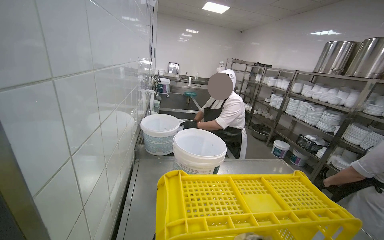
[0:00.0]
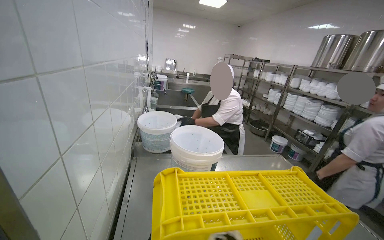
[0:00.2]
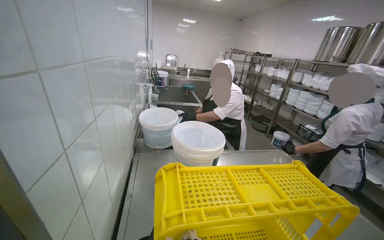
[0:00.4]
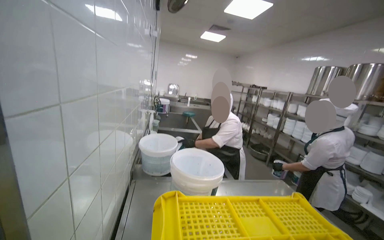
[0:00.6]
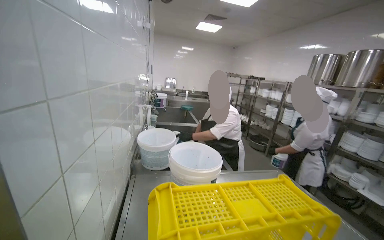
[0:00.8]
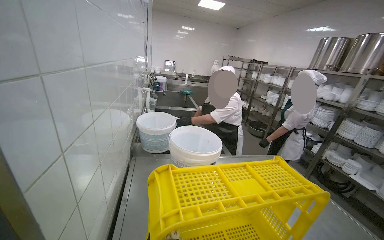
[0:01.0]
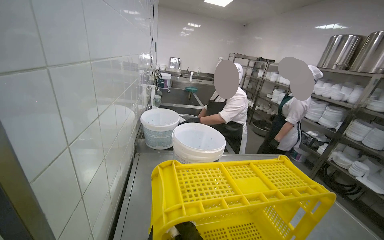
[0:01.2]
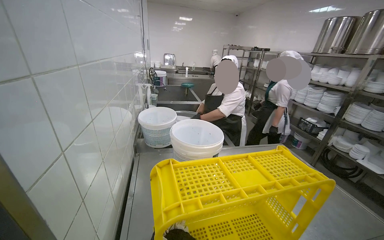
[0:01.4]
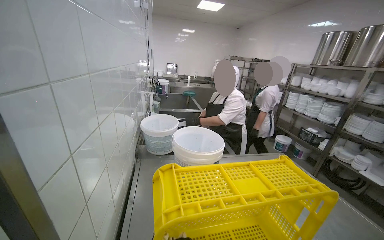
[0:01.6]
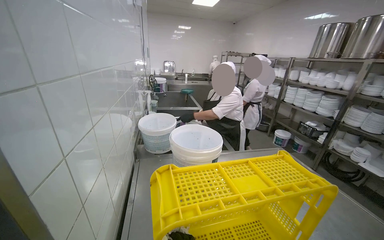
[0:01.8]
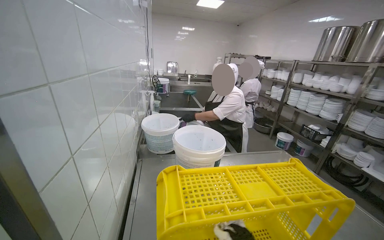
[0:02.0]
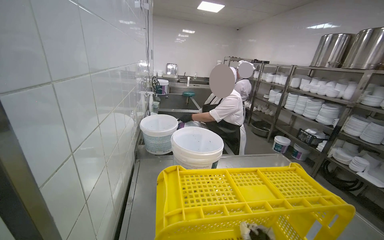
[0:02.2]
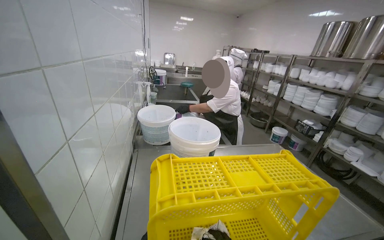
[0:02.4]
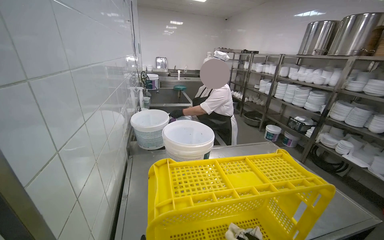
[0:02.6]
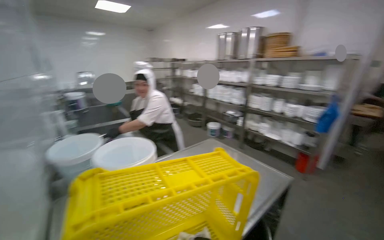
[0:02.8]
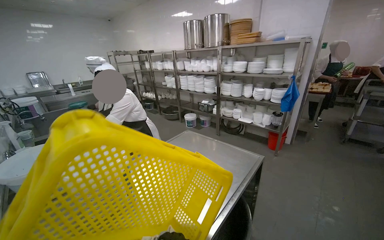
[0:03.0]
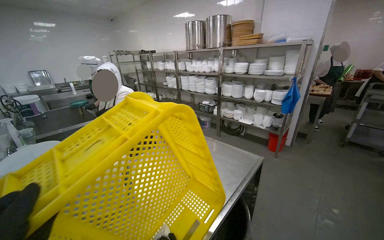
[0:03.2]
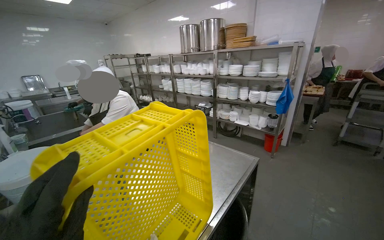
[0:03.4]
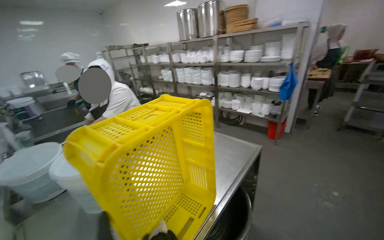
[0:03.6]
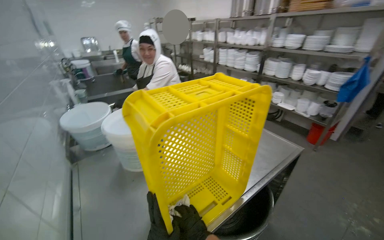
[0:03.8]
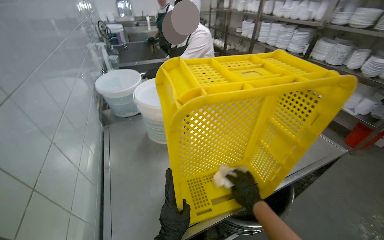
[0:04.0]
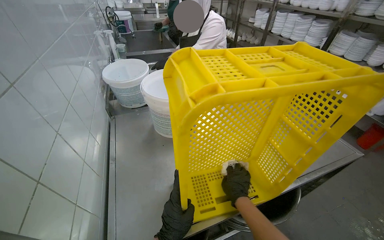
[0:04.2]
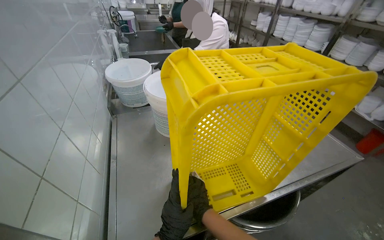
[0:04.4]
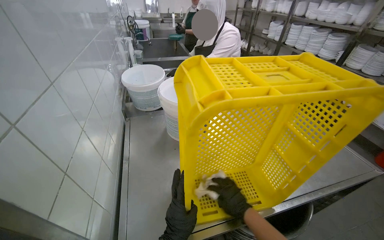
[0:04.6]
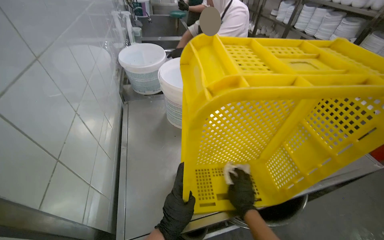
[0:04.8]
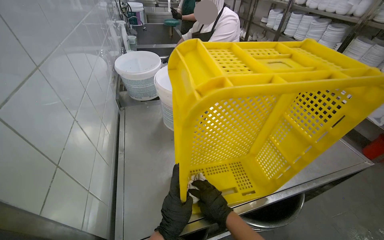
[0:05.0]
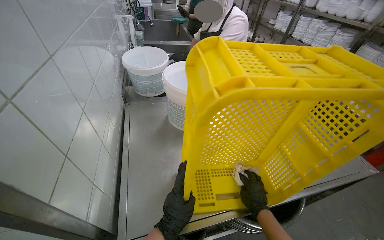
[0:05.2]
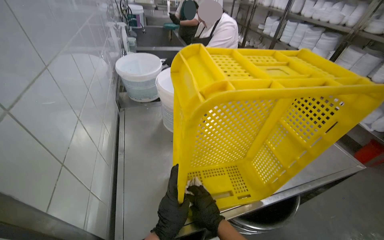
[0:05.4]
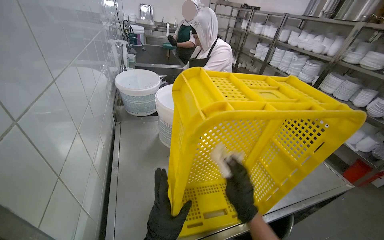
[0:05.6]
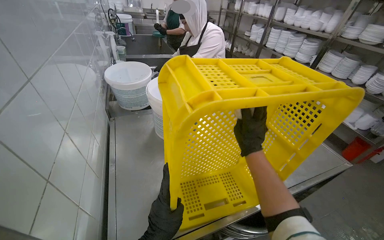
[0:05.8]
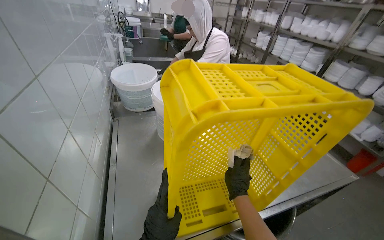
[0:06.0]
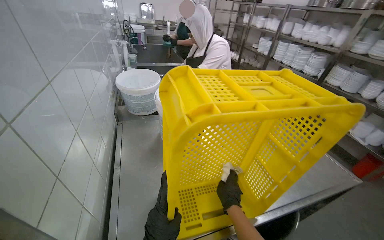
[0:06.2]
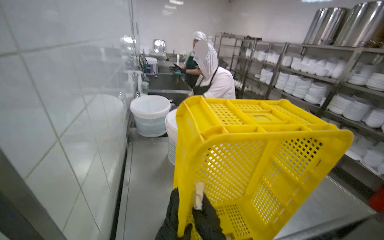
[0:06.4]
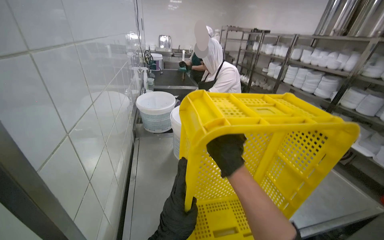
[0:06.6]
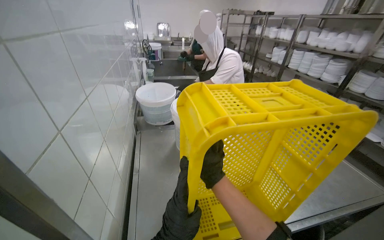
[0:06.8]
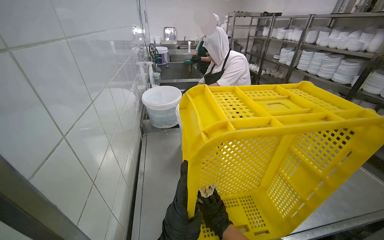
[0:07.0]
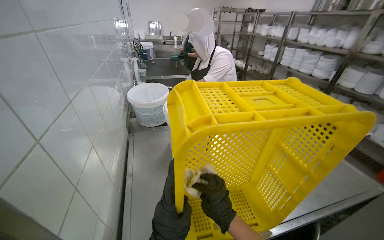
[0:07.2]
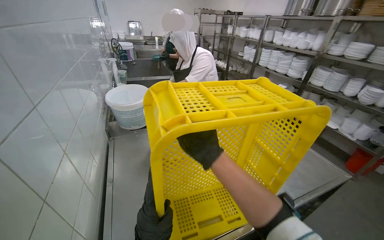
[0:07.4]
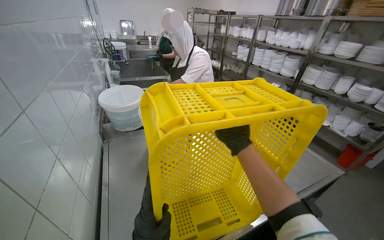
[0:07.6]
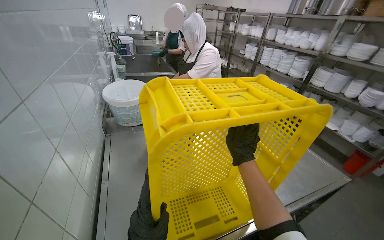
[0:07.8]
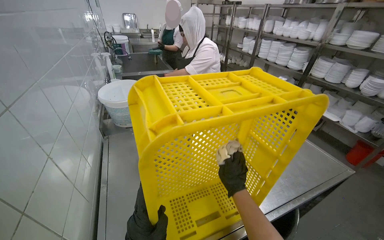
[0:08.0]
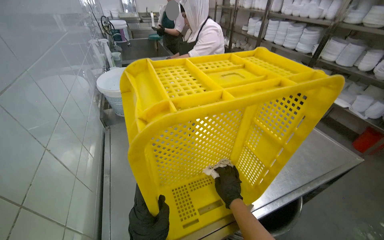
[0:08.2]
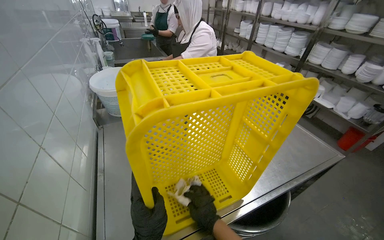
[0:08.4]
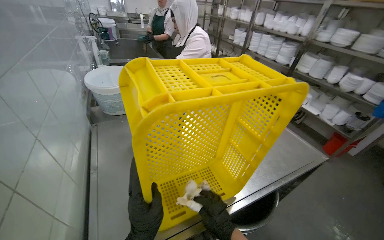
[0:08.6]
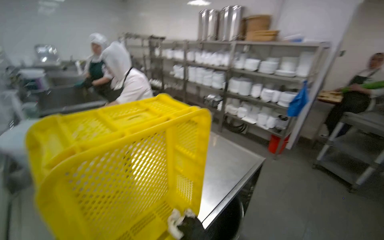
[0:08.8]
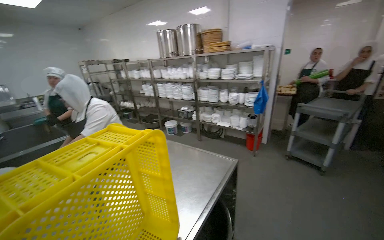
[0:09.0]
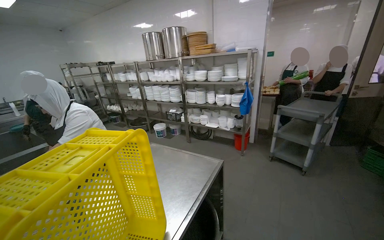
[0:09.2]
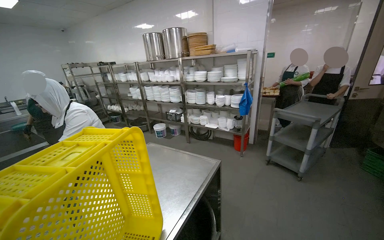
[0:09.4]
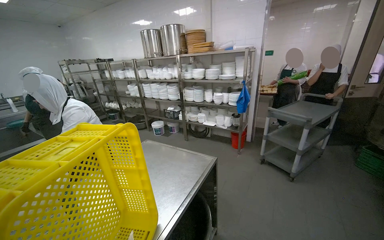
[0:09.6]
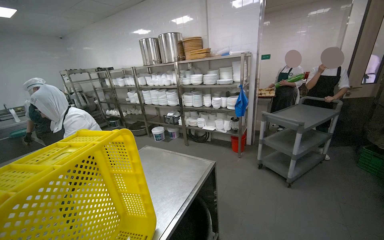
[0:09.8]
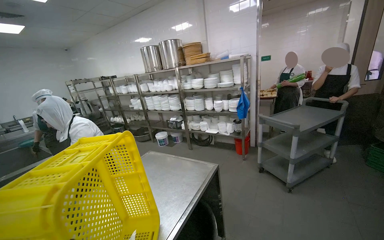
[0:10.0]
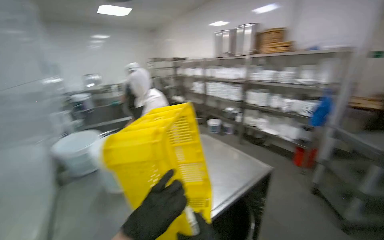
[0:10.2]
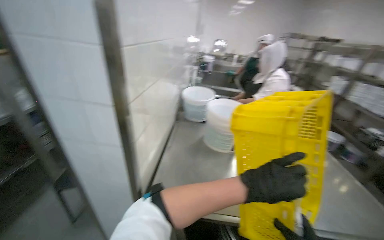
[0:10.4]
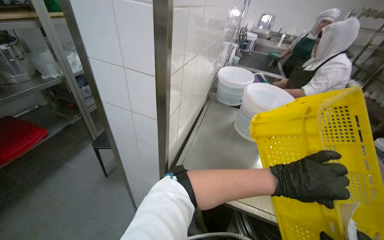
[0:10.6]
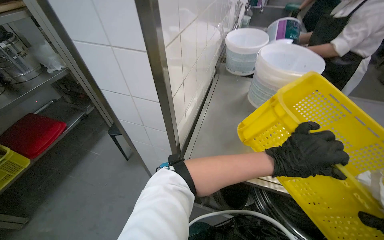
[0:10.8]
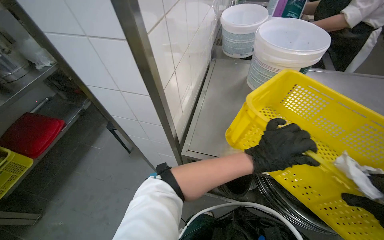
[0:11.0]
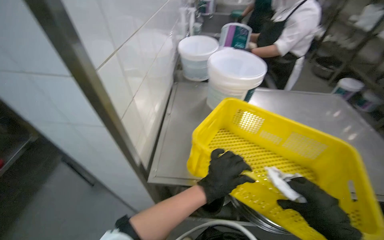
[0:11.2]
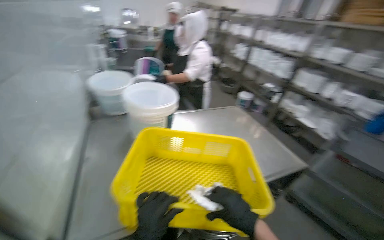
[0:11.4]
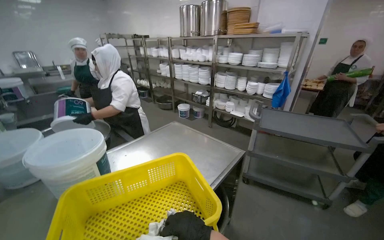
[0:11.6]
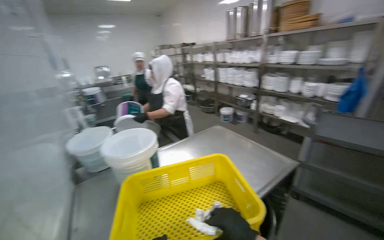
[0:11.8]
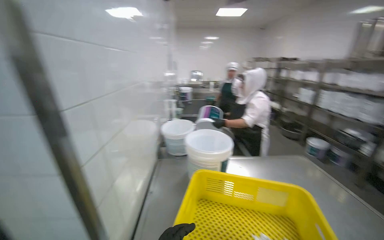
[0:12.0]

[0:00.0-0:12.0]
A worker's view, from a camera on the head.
Job: wiping surfaces.
The whole recording: Wiping yellow crate. The worker wipes a yellow plastic crate with a white cloth.
0:01.6 to 0:03.0: The head rotates about 40 degrees to the right.
0:03.0 to 0:04.4: The head turns to the left by about 30 degrees. The wearer looks some 20 degrees further downward.
0:04.4 to 0:06.0: The right hand heads to the right, covering roughly 10 cm, and moves about 20 cm up the picture and comes back.
0:06.0 to 0:07.6: The right hand goes up and down the picture, some 25 cm each way, reversing 2 times.
0:07.6 to 0:09.0: The wearer's head swings some 35 degrees to the right.
0:09.0 to 0:10.4: The head rotates roughly 65 degrees to the left.

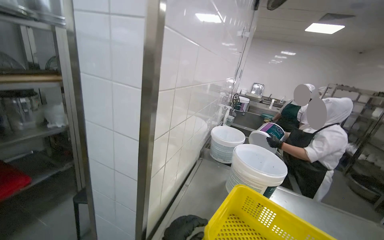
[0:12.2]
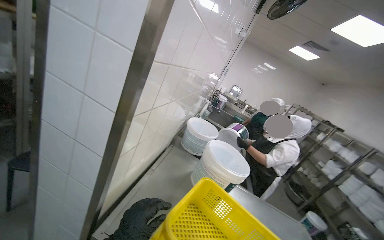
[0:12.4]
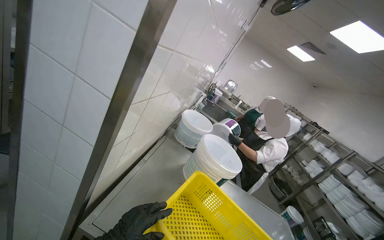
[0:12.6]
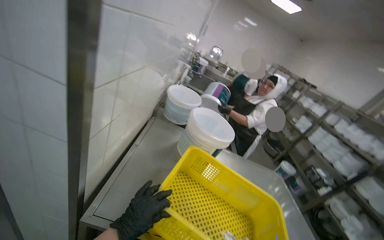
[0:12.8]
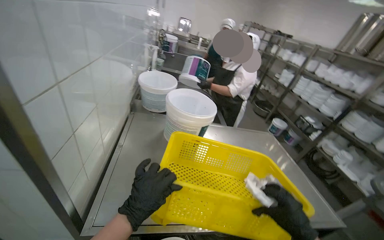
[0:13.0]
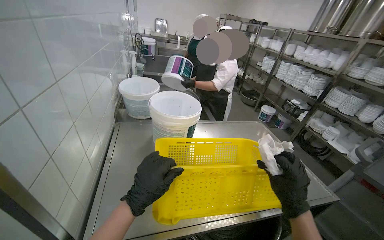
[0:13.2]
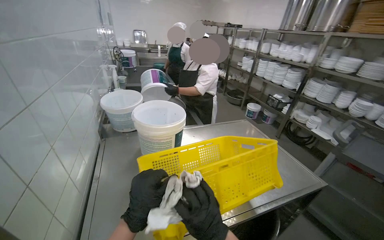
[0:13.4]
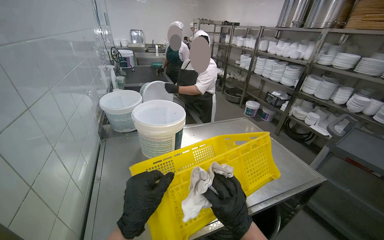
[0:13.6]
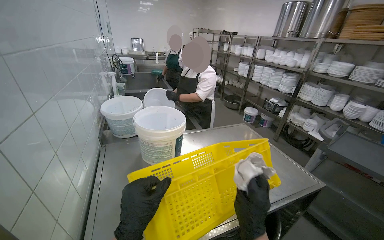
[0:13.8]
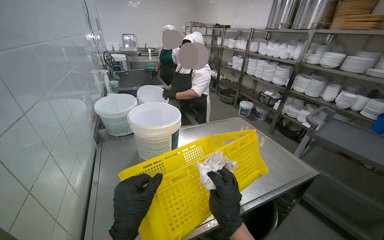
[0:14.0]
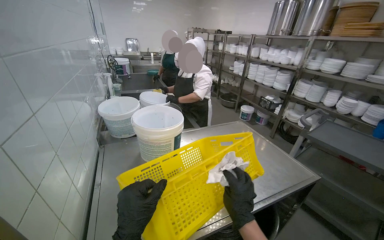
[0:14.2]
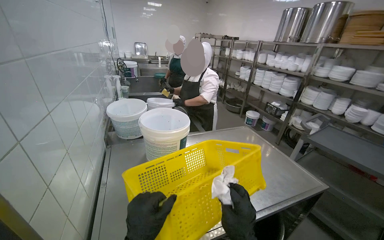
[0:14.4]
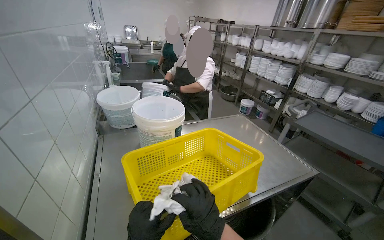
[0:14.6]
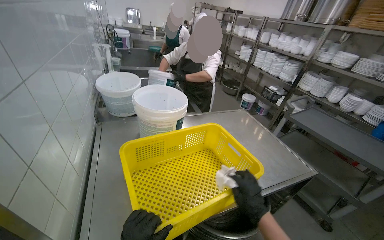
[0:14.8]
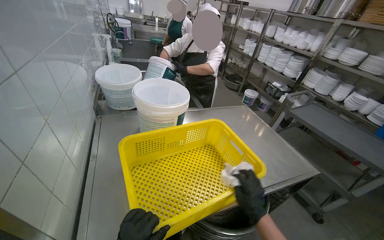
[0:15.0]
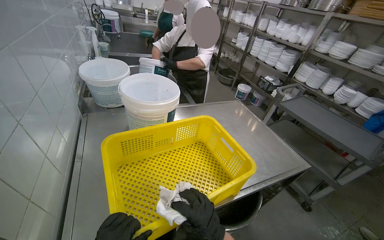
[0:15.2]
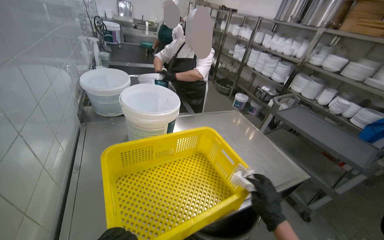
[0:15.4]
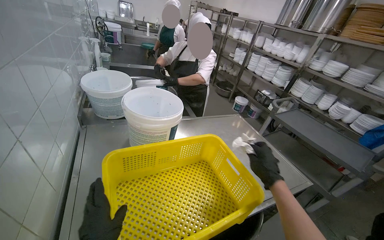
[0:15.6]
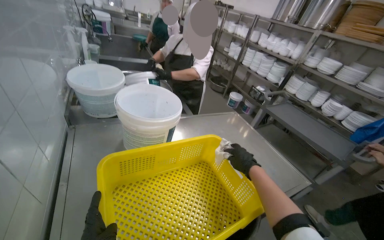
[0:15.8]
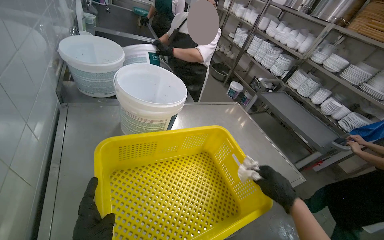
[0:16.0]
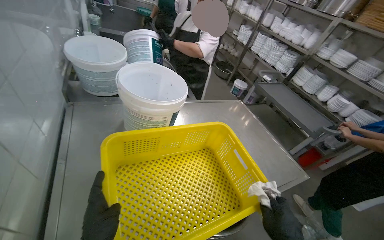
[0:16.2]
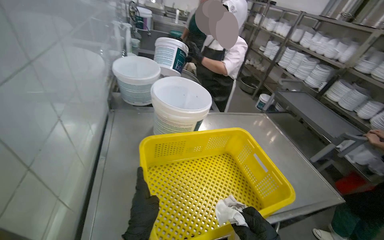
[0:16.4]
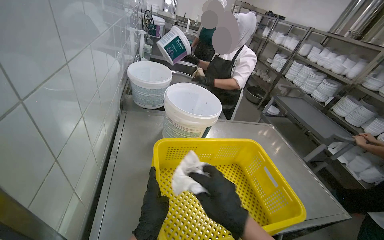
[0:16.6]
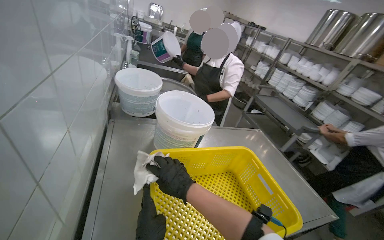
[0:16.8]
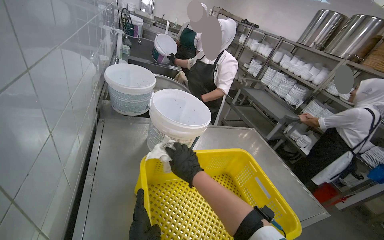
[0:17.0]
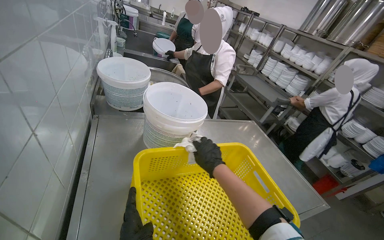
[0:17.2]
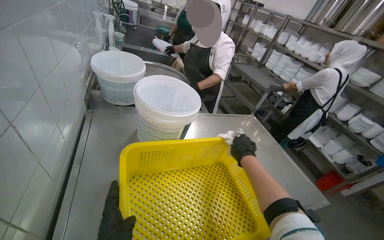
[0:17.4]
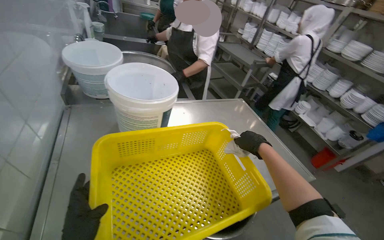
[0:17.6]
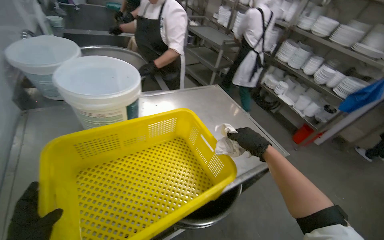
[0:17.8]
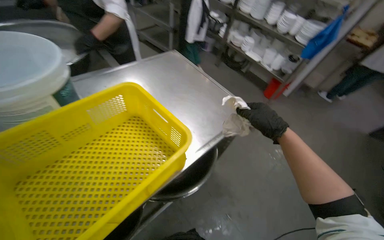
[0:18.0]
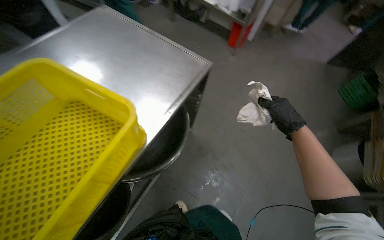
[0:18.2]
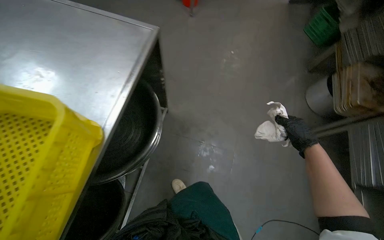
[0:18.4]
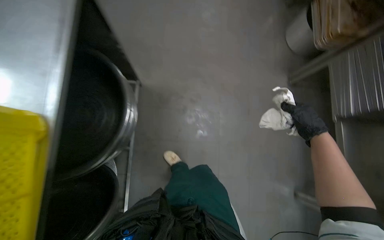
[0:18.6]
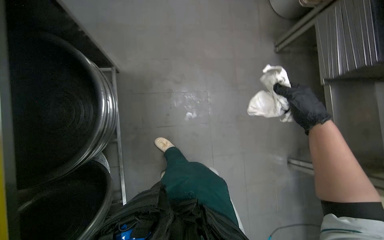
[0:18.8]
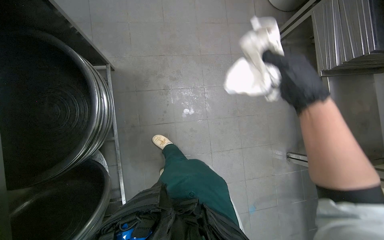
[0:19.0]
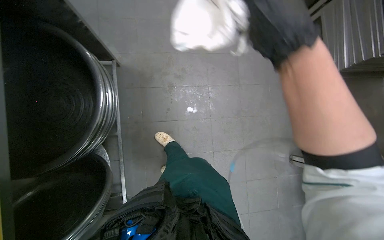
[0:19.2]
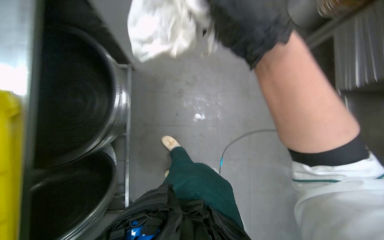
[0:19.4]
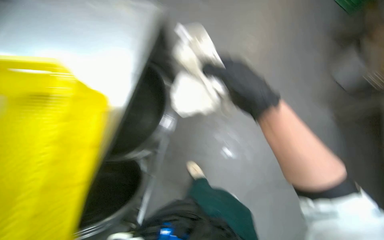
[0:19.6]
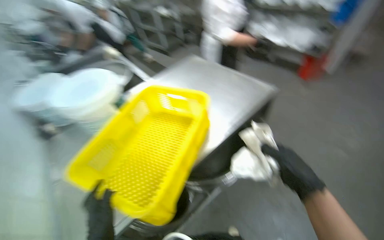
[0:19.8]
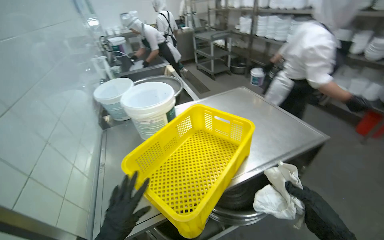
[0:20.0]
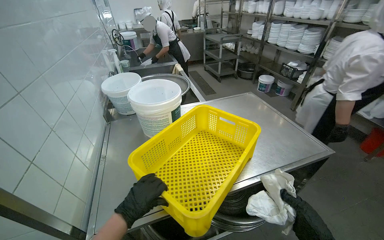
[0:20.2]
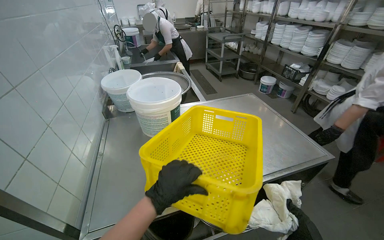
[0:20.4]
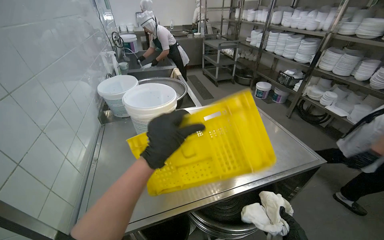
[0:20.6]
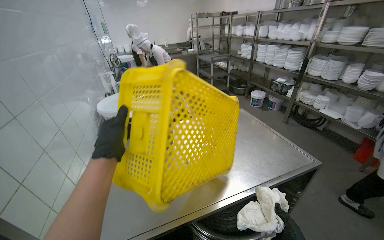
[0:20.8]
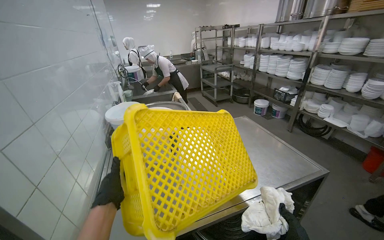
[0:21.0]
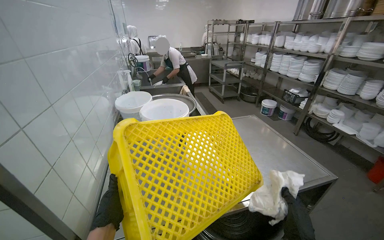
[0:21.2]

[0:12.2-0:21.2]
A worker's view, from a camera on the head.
Job: wiping surfaces.
The whole recording: Wiping yellow crate. The worker wipes a yellow plastic crate with a white cloth.
0:12.2 to 0:13.8: The wearer's head swings about 35 degrees to the right. The view tilts approximately 20 degrees downward.
0:13.8 to 0:15.2: The right hand moves left and right over roughly 15 cm, changing direction 2 times.
0:16.6 to 0:18.2: The head travels approximately 50 cm. The head turns to the right by approximately 45 degrees. The wearer looks some 35 degrees further downward.
0:19.8 to 0:21.2: The head rotates approximately 25 degrees to the left.
